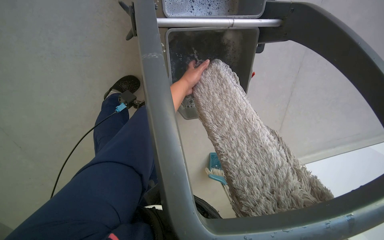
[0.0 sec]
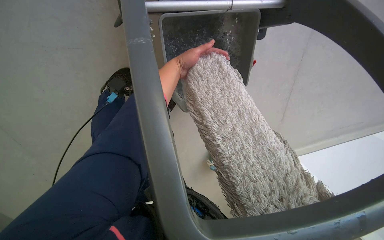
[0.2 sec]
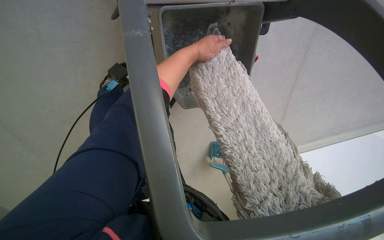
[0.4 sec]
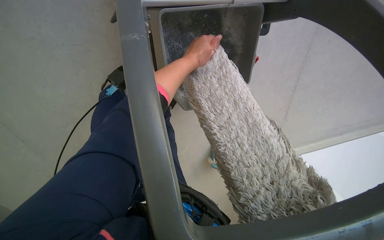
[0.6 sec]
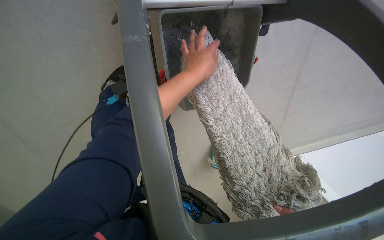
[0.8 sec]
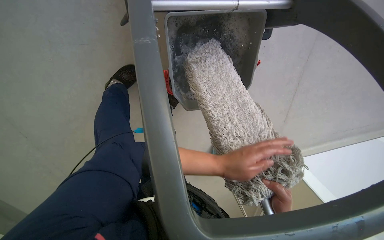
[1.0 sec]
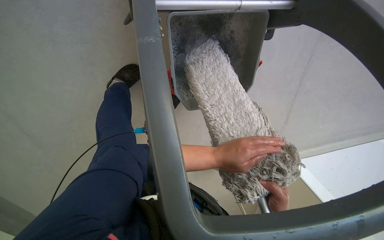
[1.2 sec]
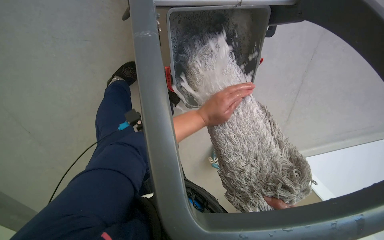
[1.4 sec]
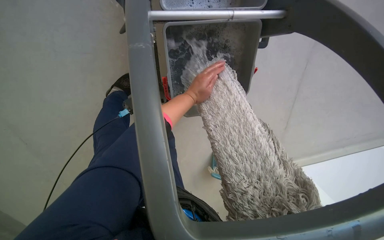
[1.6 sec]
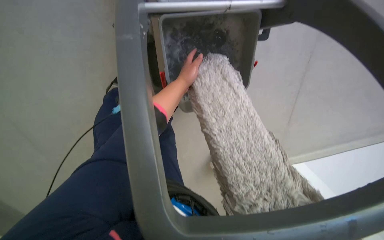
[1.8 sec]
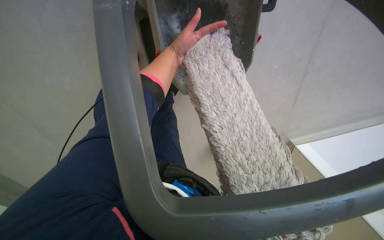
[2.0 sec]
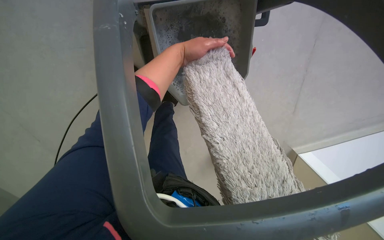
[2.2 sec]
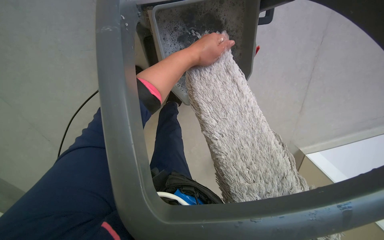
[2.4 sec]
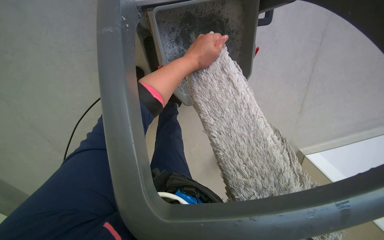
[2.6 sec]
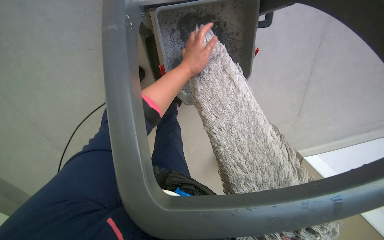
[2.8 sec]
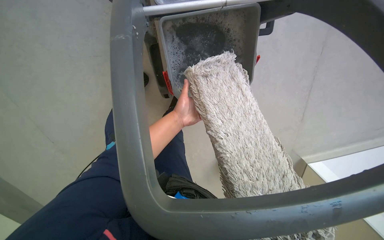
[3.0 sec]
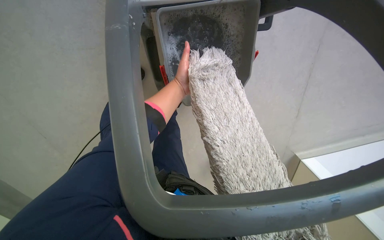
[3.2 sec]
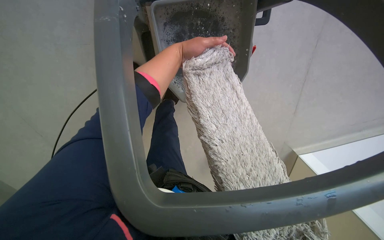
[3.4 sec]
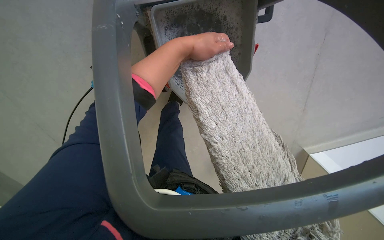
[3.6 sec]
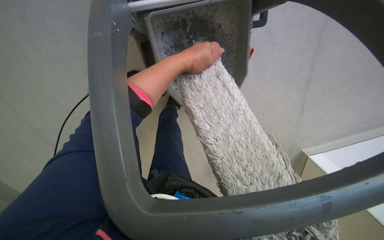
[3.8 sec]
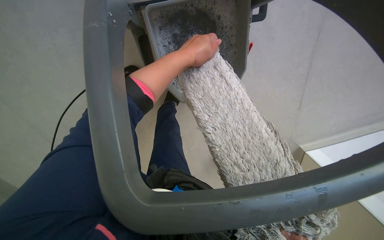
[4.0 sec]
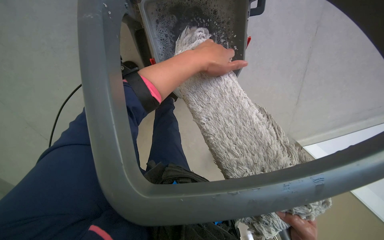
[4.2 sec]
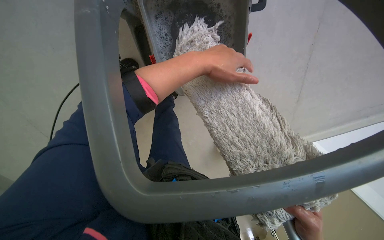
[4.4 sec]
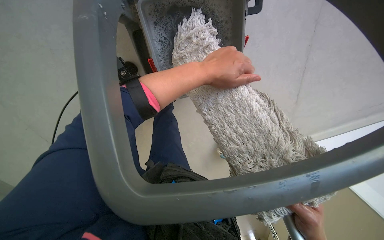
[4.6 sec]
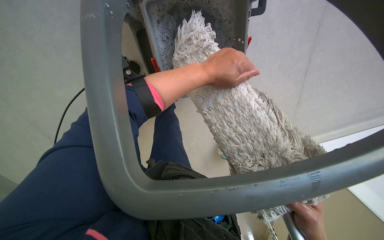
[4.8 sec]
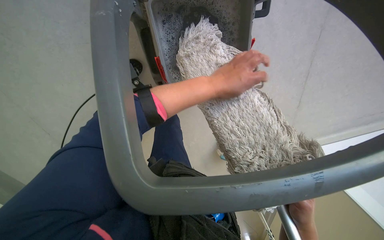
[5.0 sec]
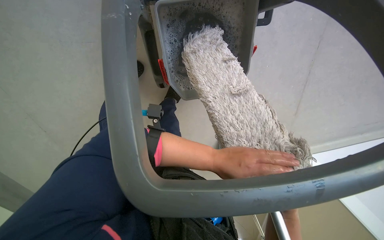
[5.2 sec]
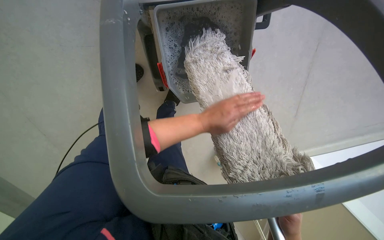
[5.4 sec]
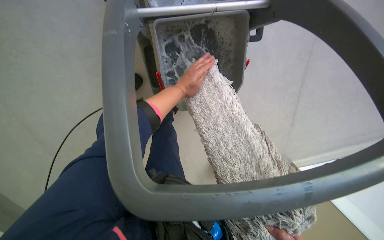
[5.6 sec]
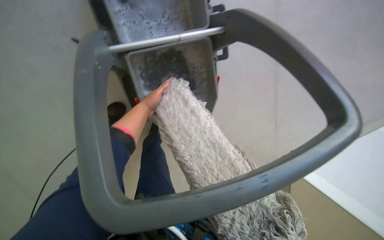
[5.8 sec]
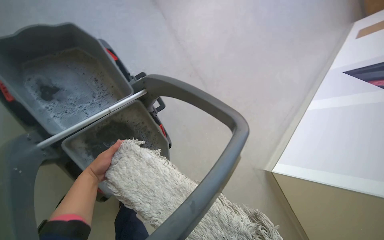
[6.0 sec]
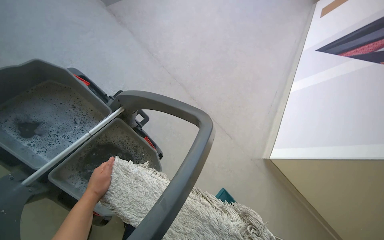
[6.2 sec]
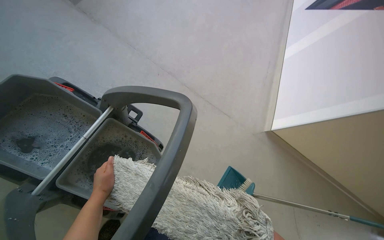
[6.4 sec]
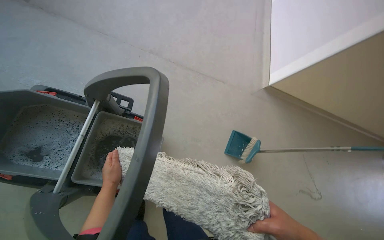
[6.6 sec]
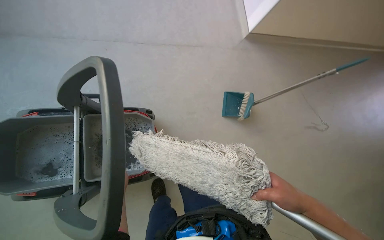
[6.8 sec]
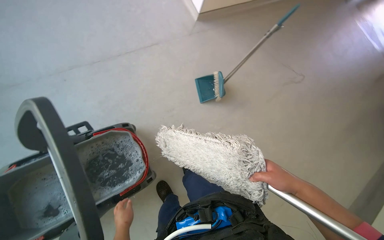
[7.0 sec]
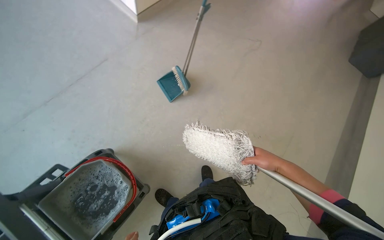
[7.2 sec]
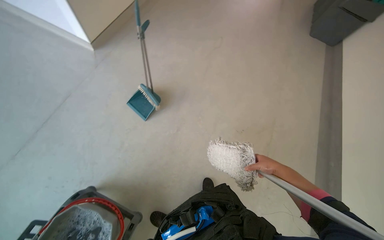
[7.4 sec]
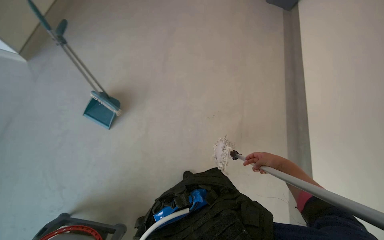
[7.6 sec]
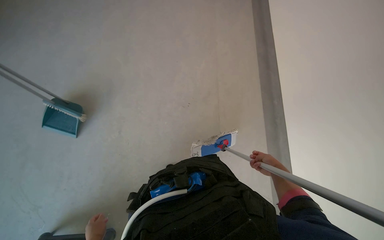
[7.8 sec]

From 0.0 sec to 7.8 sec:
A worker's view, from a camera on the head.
Job: preparing cleaning supplies.
The whole recording: Washing cleaning cloth in bucket. The worker washes the cloth in a bucket for floor cleaning.
From 0.0 sec to 1.6 sec: The left hand moves nearer and farther over approximately 25 cm, changing direction 3 times.
From 1.6 sec to 3.2 sec: The left hand swings up and down the picture, approximately 15 cm each way, with 2 reversals.
From 3.2 sec to 4.6 sec: The left hand moves nearer to the camera and to the right, about 20 cm.
From 4.6 sec to 6.2 sec: The wearer looks approximately 40 degrees further to the right. The camera pitches upward, by about 30 degrees.
From 6.2 sec to 7.8 sec: The camera pitches downward, by roughly 30 degrees. Everything in view rotates some 40 degrees counterclockwise.

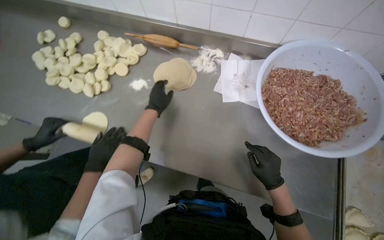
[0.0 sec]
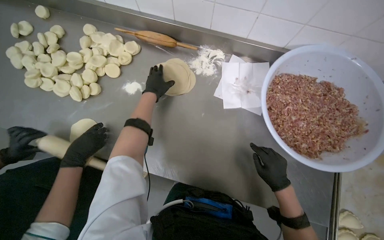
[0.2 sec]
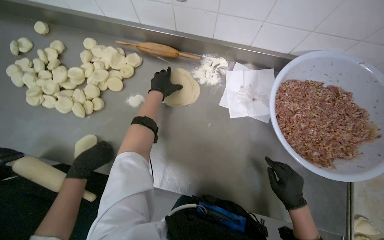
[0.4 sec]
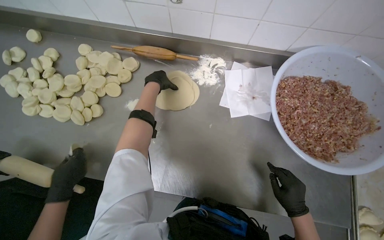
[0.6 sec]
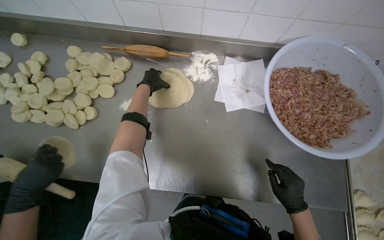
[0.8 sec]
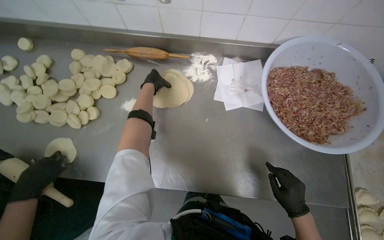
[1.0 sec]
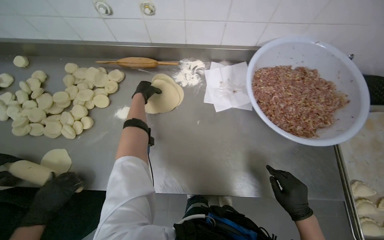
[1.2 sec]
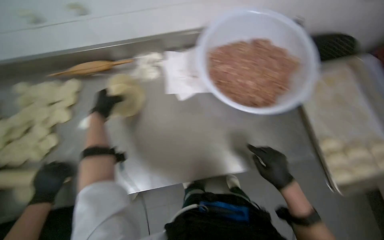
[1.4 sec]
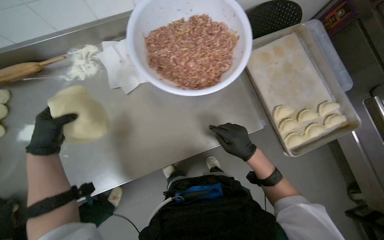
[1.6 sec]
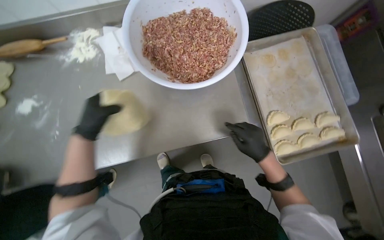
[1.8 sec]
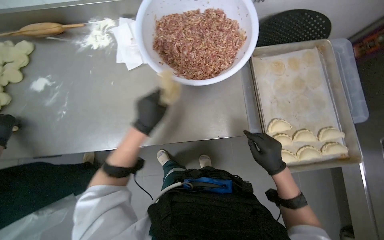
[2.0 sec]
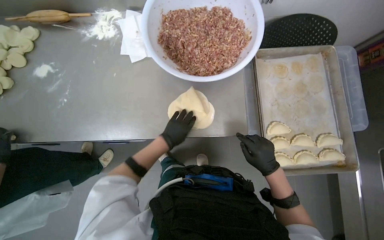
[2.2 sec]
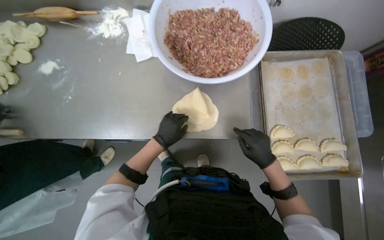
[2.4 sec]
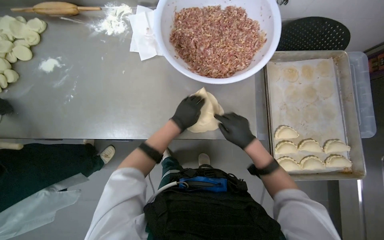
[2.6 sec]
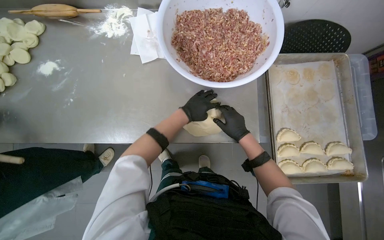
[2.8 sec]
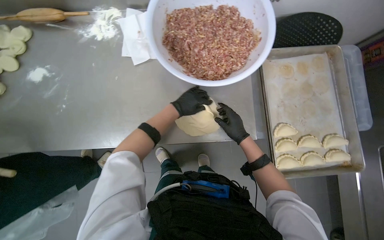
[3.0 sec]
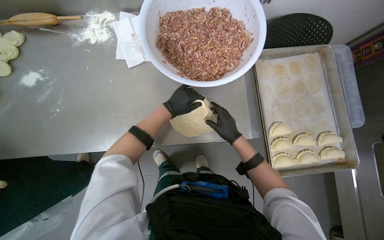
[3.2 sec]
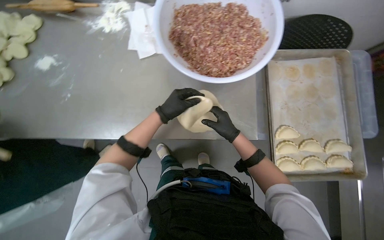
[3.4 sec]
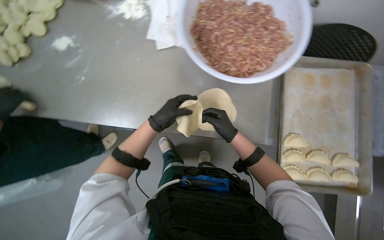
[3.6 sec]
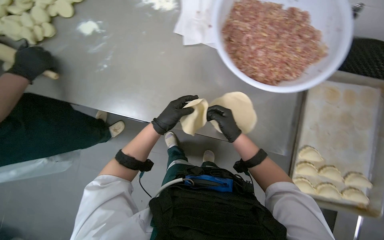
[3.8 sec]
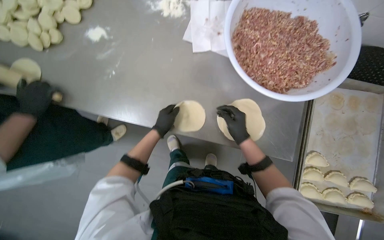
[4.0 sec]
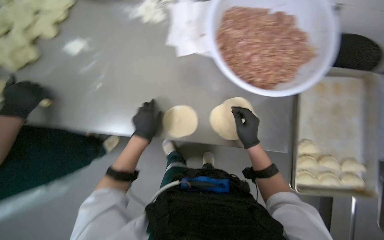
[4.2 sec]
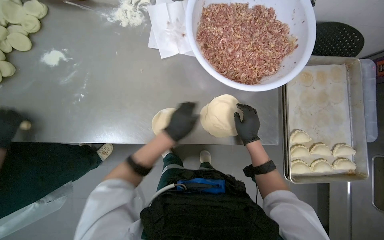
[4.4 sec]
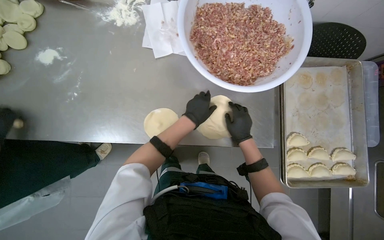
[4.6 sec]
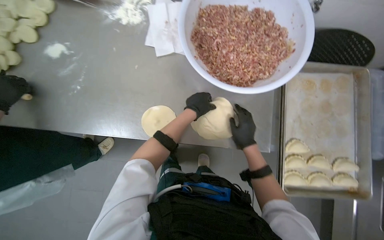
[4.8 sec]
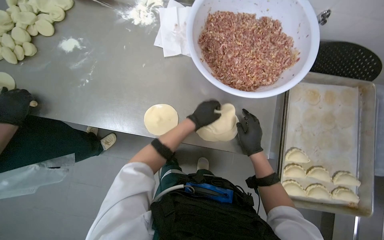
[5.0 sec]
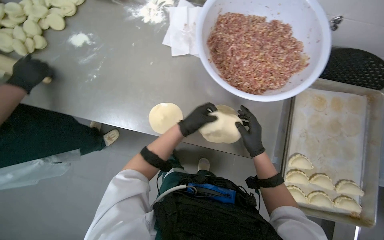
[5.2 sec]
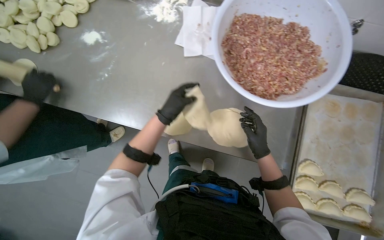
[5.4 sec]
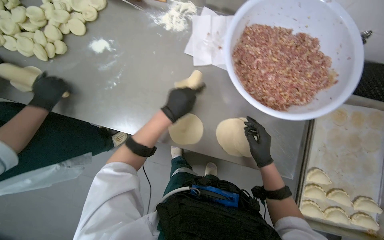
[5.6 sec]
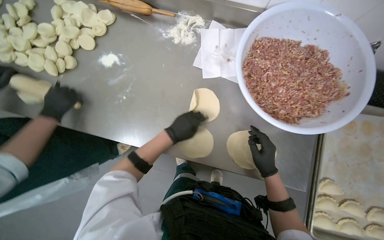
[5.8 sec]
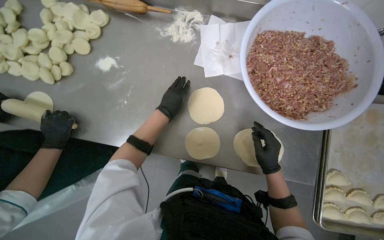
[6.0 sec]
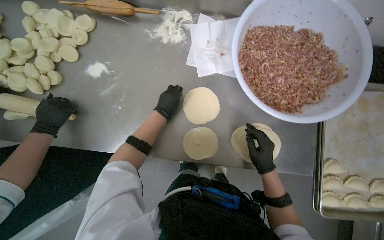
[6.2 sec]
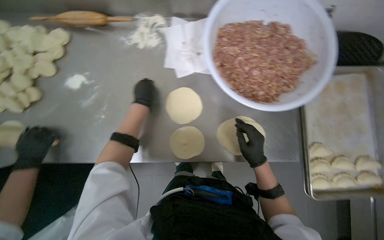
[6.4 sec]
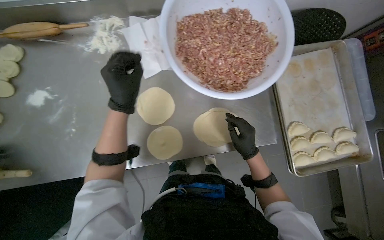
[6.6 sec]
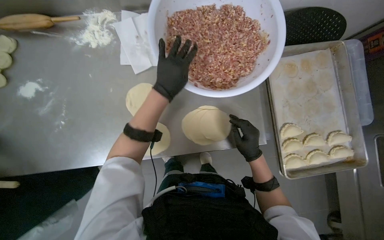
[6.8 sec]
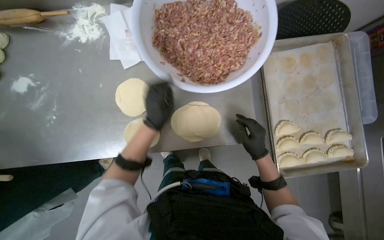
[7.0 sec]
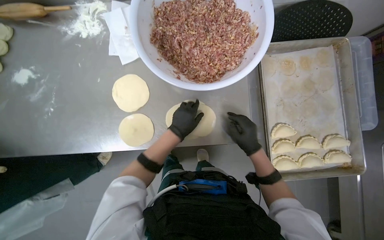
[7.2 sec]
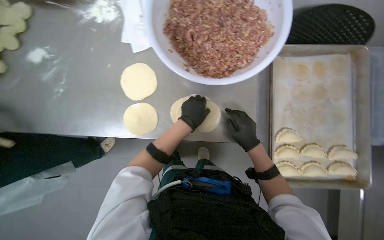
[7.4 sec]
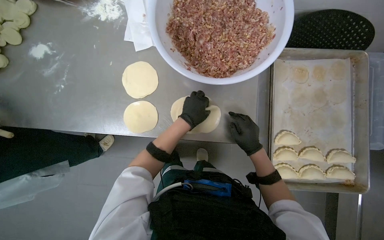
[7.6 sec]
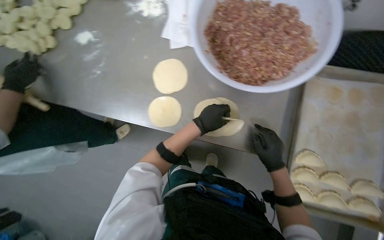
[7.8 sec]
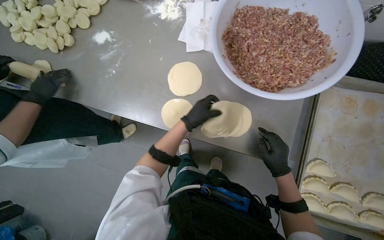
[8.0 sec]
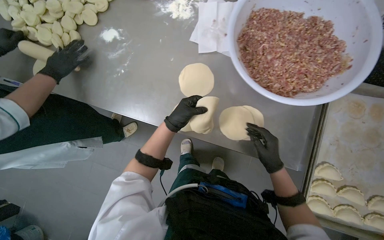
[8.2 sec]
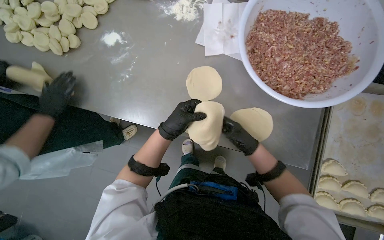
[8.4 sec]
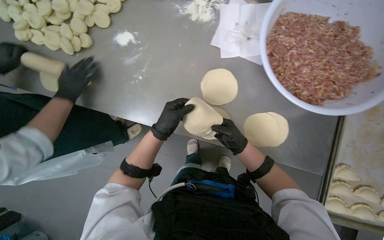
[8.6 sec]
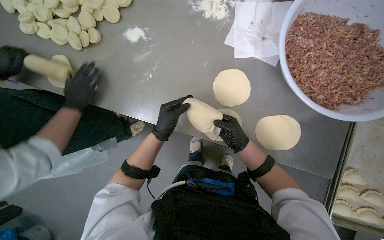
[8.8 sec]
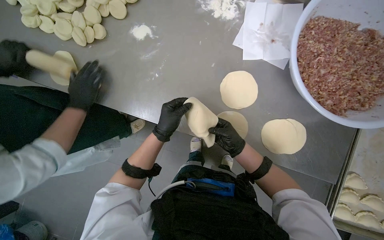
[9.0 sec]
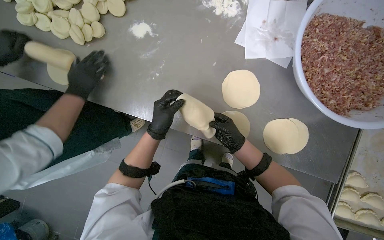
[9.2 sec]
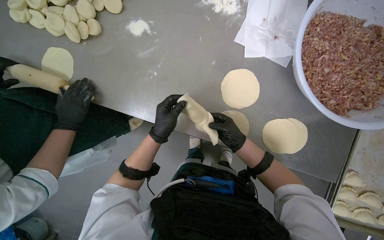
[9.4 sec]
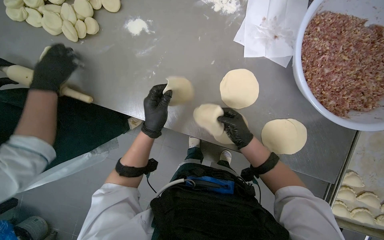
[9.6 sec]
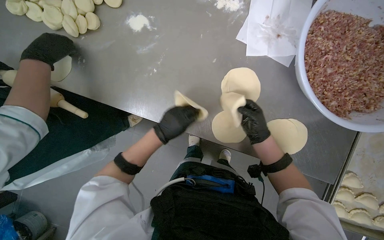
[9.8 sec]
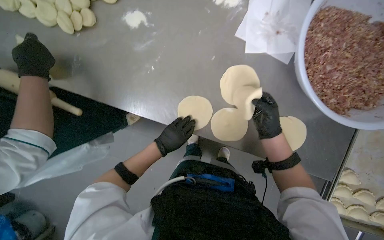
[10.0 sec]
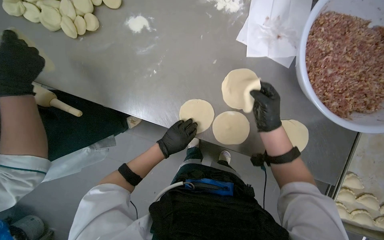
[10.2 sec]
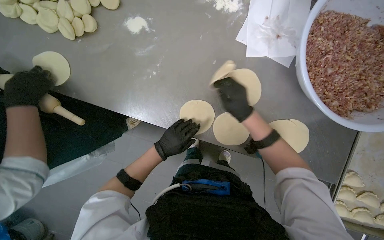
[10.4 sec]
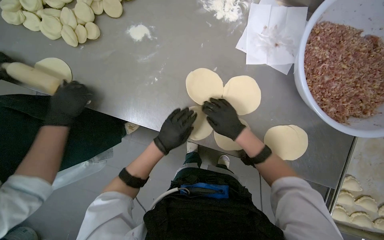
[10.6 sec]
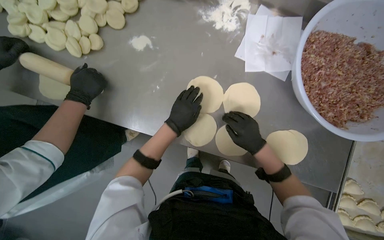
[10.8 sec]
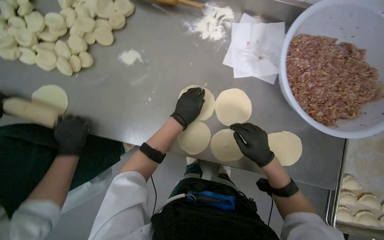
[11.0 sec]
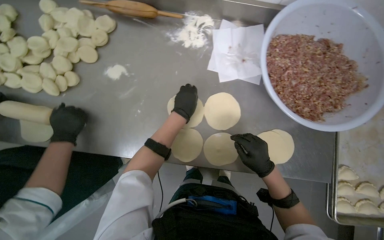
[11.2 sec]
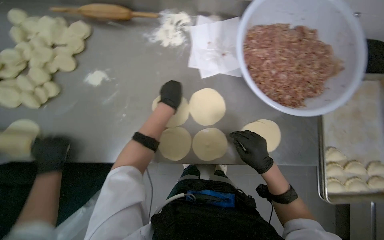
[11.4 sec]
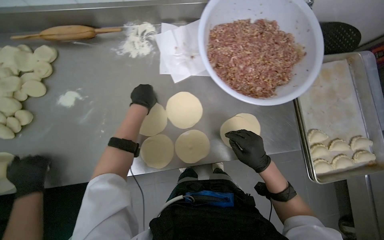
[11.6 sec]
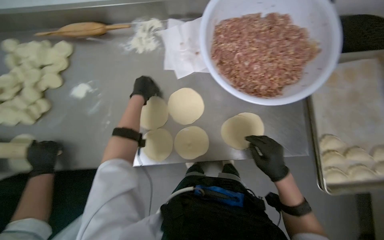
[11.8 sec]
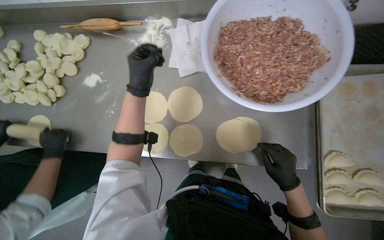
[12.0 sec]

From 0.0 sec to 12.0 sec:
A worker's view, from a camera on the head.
Job: preparing food.
The whole recording: Arranging dough circles on table. The worker arranges flattened dough circles on the metal table.
From 0.0 sec to 1.6 sec: The head rotates some 40 degrees to the right.
From 1.6 sec to 3.0 sec: The right hand heads farther from the camera, covering about 10 cm.
From 4.4 sec to 6.0 sec: The left hand travels up the picture by approximately 15 cm.
From 6.0 sec to 7.6 sec: The left hand moves to the right, about 35 cm, and goes nearer to the camera and returns, approximately 15 cm each way.
From 7.6 sec to 9.0 sec: The left hand goes roughly 40 cm to the left.
From 9.0 sec to 10.4 sec: The right hand goes roughly 10 cm up the picture.
From 10.4 sec to 12.0 sec: The right hand shifts approximately 35 cm to the right and down the picture. The left hand goes approximately 35 cm up the picture and nearer to the camera.
